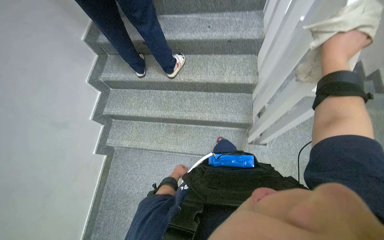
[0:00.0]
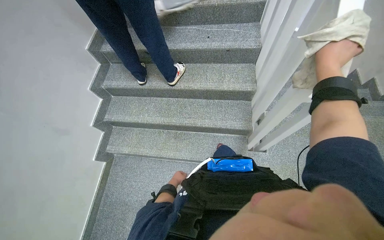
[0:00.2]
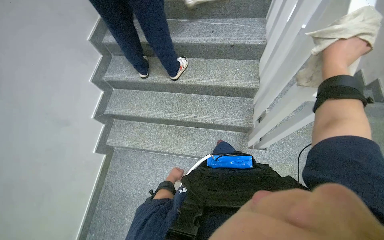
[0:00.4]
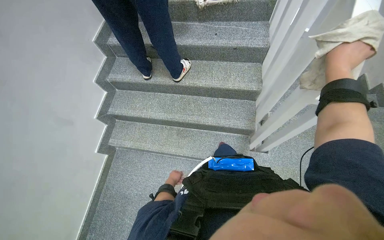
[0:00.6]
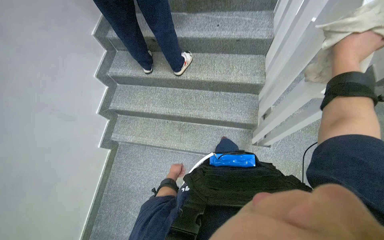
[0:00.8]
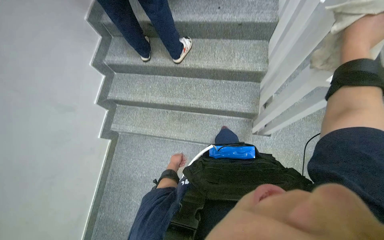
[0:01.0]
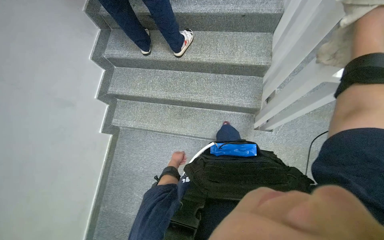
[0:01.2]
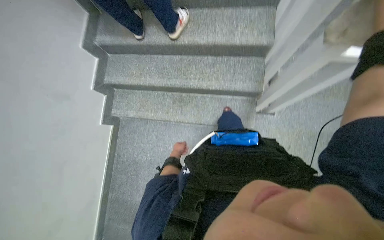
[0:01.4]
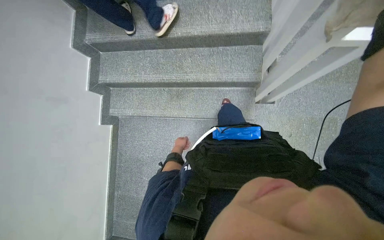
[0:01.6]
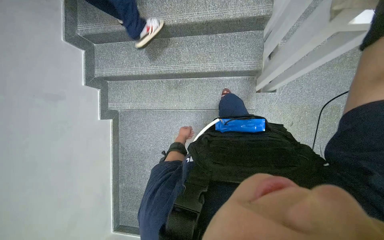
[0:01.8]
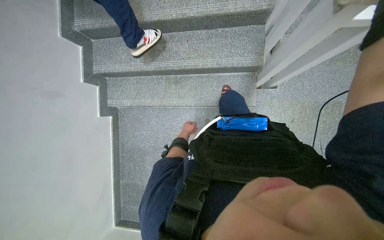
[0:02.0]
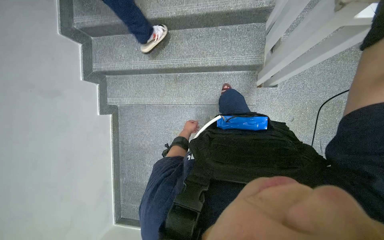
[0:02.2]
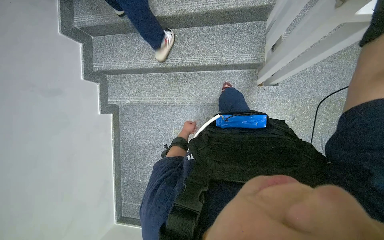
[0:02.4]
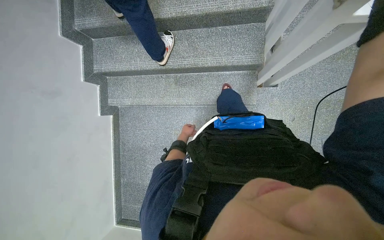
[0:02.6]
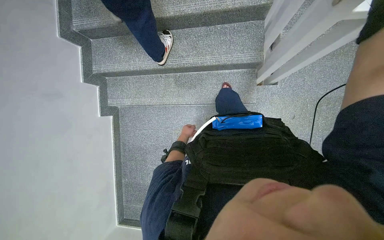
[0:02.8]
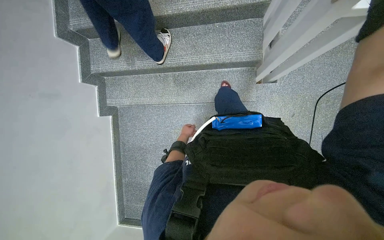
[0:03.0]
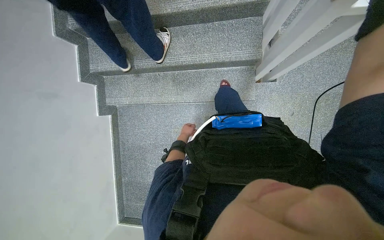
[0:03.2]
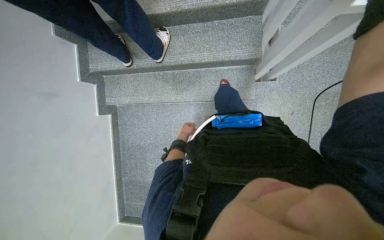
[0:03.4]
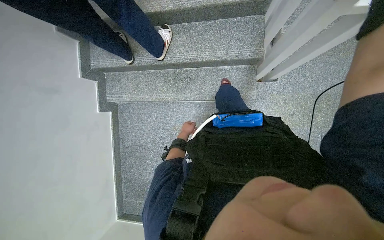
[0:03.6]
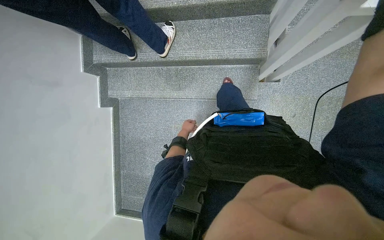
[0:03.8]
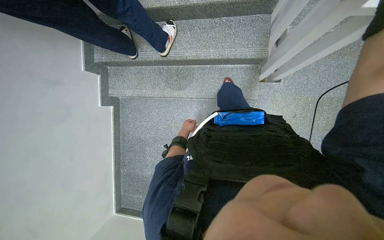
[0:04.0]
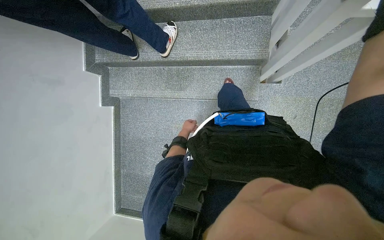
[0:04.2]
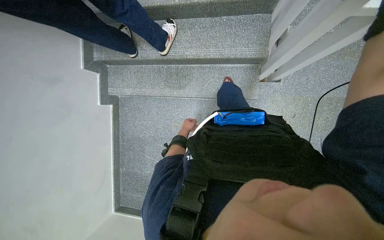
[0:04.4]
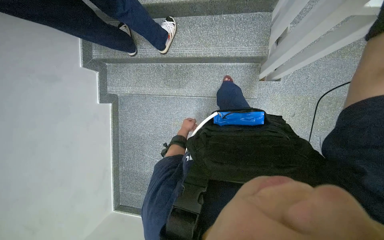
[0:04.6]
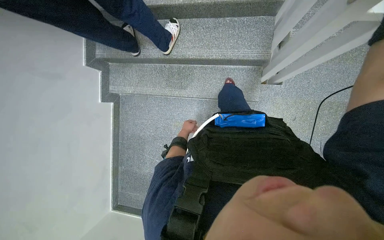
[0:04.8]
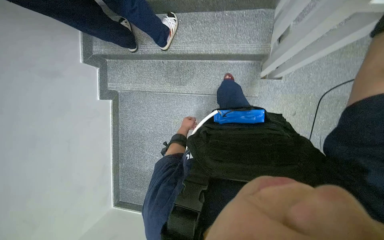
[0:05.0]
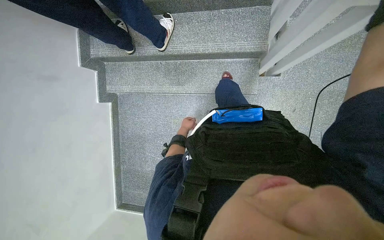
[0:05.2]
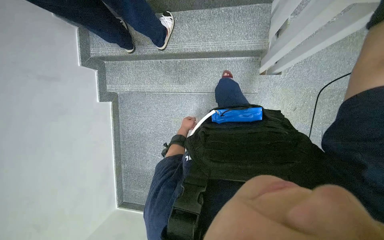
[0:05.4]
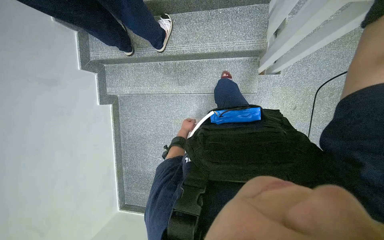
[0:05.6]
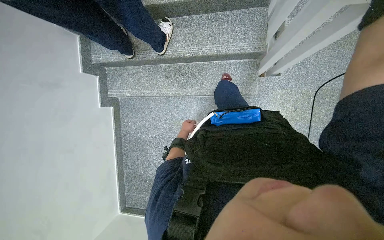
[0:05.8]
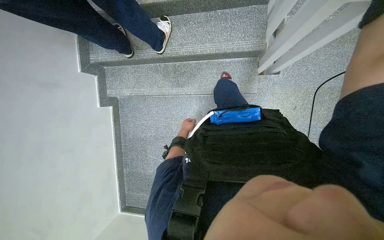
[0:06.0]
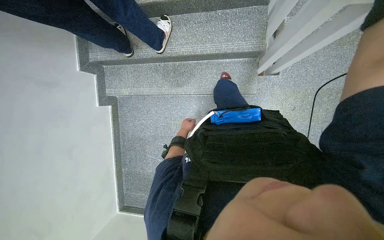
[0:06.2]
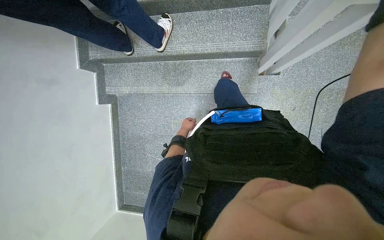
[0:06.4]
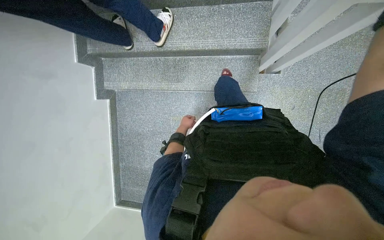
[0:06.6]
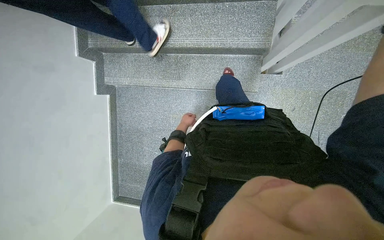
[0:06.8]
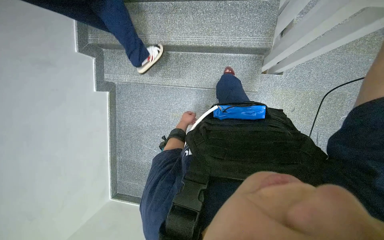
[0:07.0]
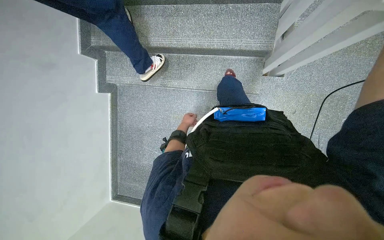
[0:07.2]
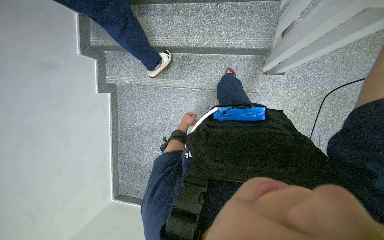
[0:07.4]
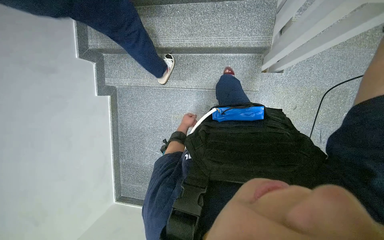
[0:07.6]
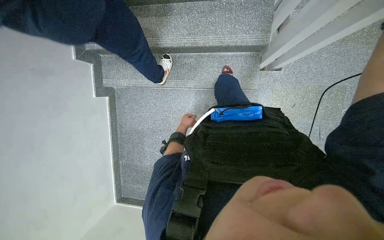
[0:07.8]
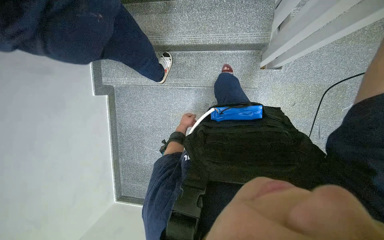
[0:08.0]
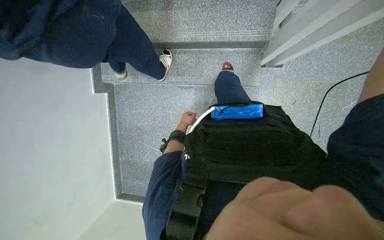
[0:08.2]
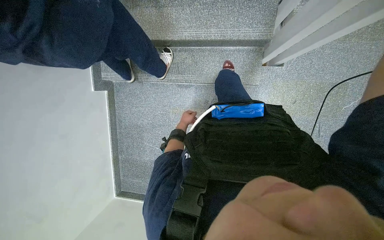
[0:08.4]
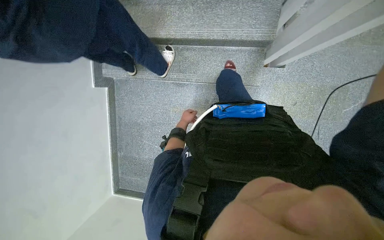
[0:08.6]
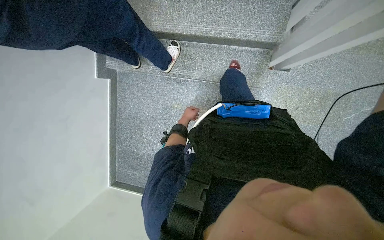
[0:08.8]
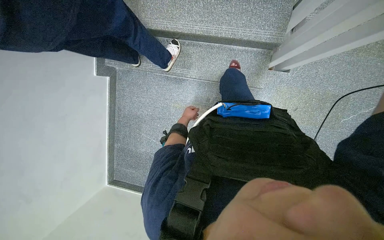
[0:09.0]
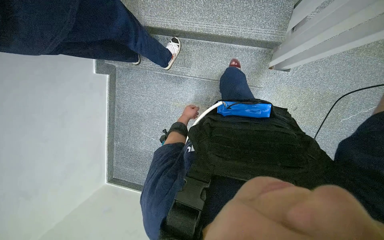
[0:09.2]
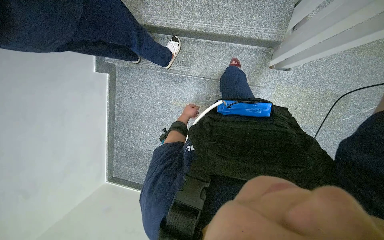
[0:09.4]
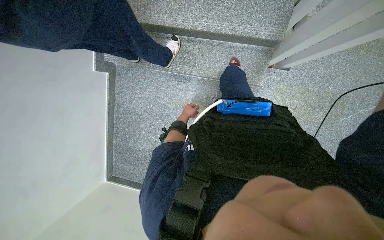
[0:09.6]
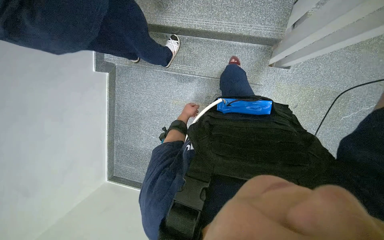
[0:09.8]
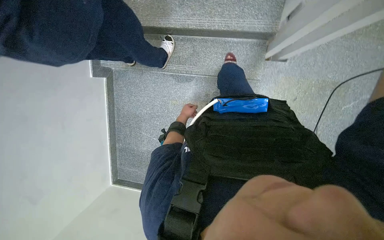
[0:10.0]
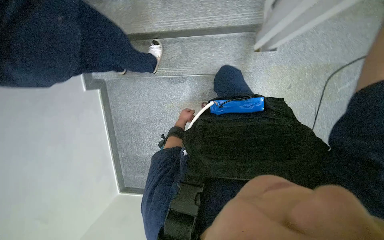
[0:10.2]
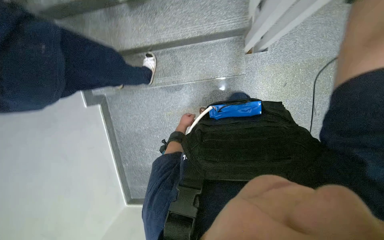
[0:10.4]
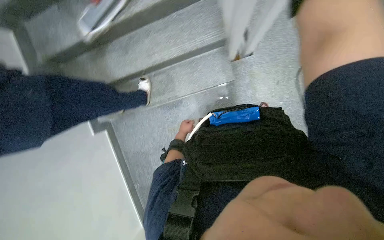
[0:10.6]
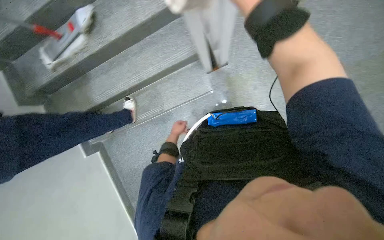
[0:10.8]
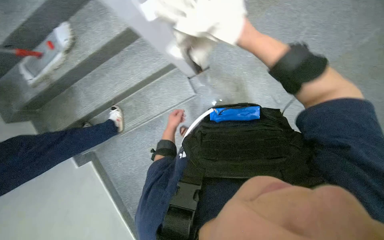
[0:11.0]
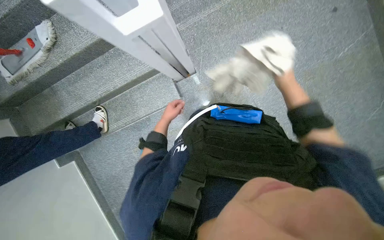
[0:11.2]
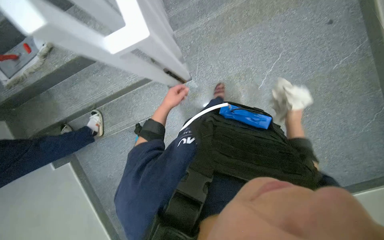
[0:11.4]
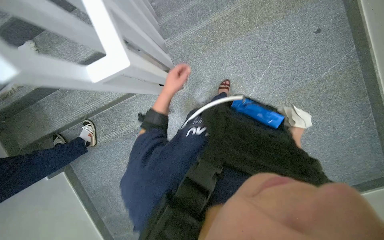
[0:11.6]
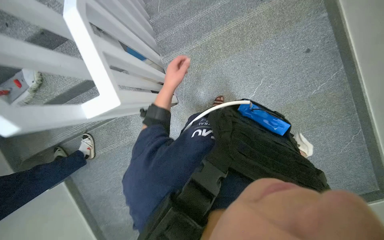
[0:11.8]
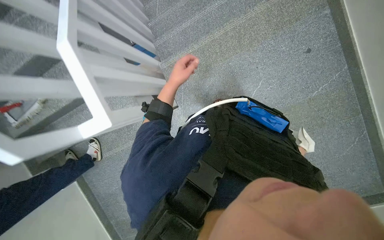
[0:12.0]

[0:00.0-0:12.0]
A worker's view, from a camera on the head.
Job: wiping surfaces.
The whole recording: Wiping staircase handrail. The worker wipes the staircase handrail with a cloth while ascending.
0:00.0 to 0:01.6: The view tips downward by roughly 15 degrees.
0:10.4 to 0:12.0: The camera is carried about 1 m.

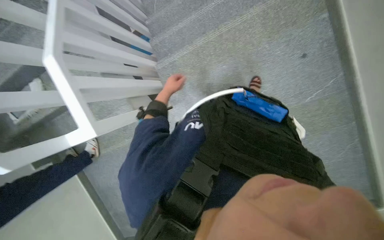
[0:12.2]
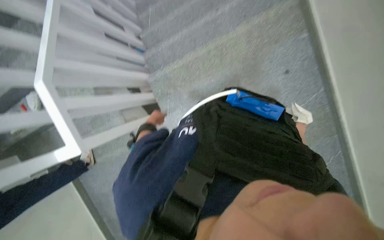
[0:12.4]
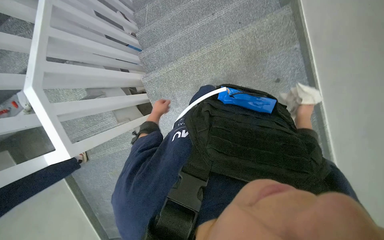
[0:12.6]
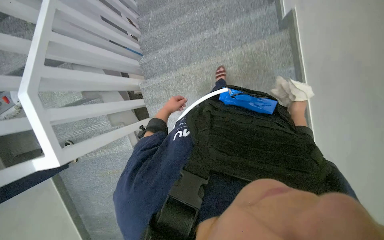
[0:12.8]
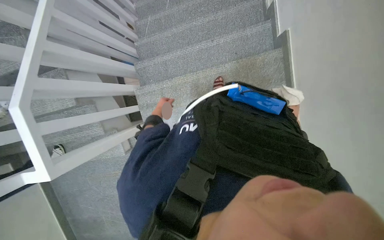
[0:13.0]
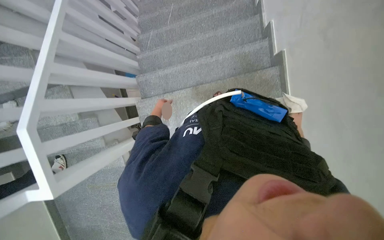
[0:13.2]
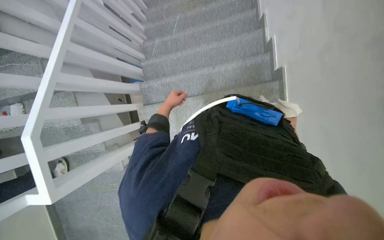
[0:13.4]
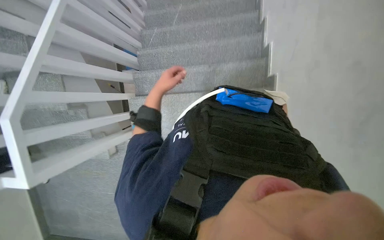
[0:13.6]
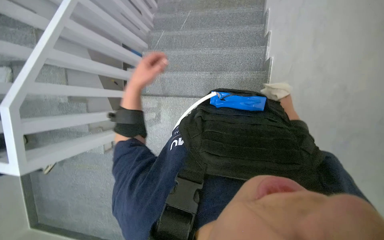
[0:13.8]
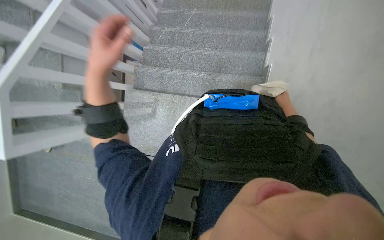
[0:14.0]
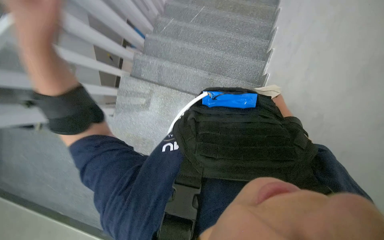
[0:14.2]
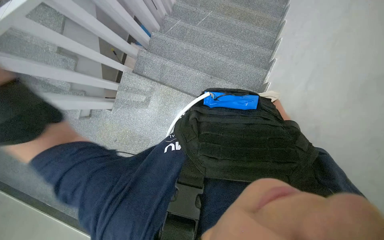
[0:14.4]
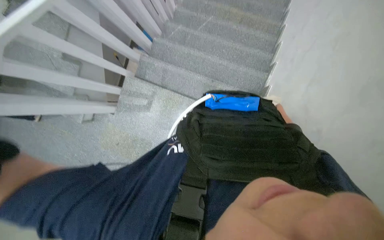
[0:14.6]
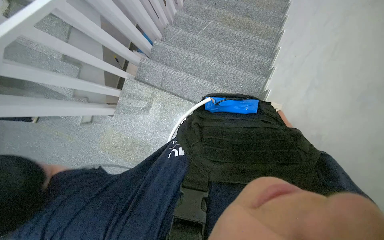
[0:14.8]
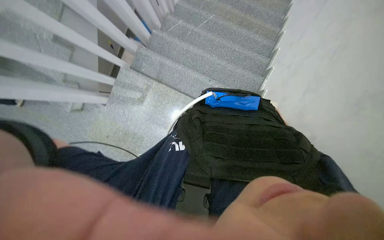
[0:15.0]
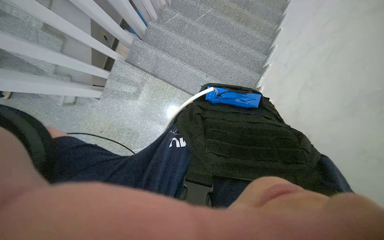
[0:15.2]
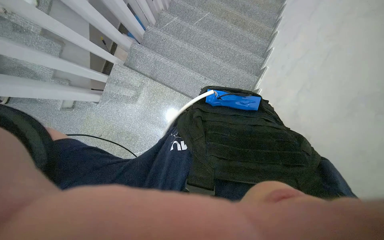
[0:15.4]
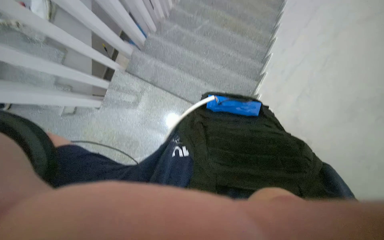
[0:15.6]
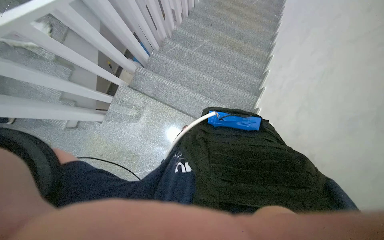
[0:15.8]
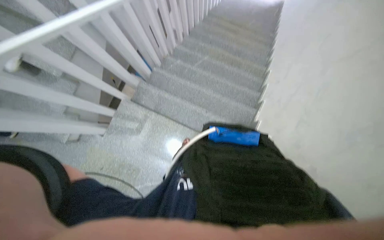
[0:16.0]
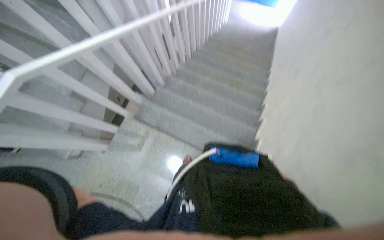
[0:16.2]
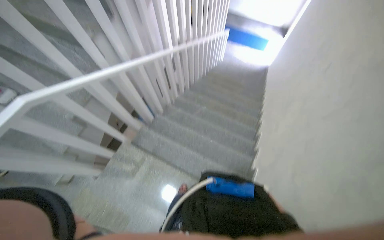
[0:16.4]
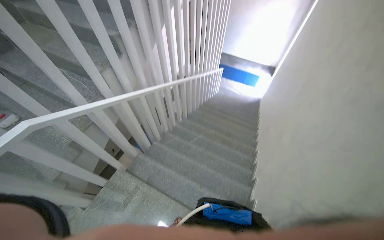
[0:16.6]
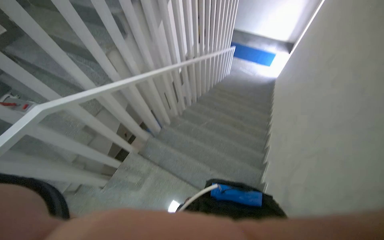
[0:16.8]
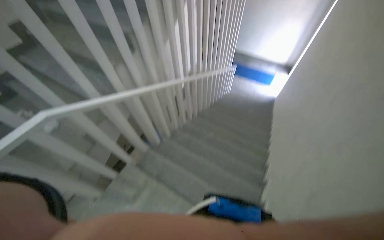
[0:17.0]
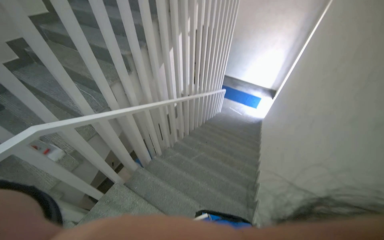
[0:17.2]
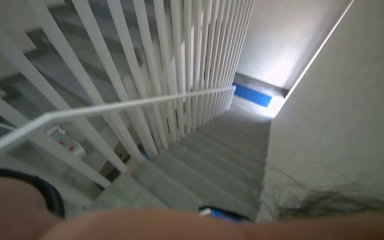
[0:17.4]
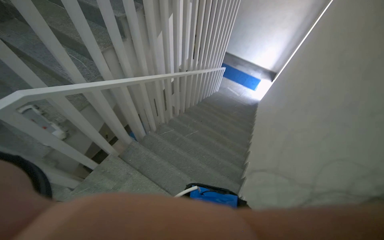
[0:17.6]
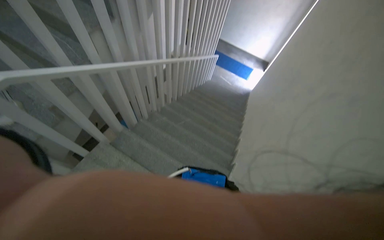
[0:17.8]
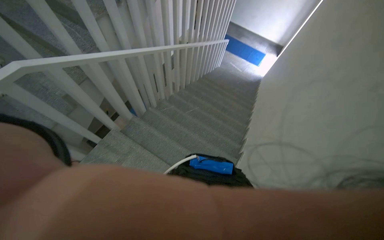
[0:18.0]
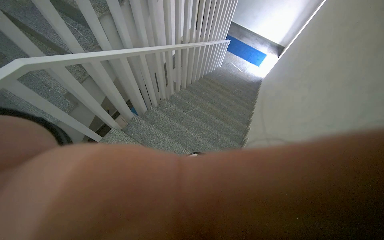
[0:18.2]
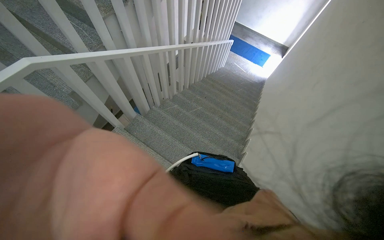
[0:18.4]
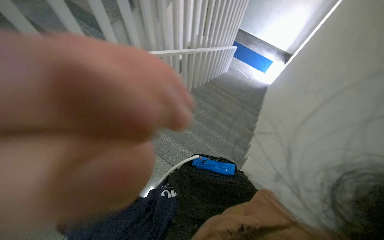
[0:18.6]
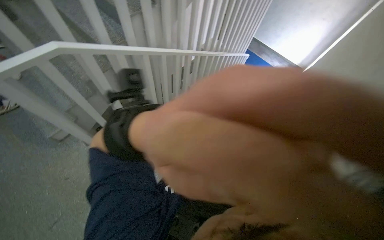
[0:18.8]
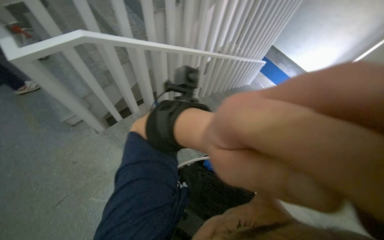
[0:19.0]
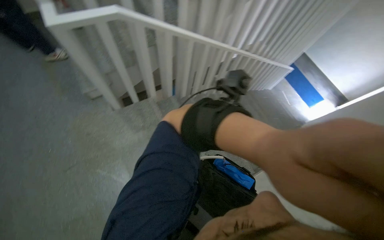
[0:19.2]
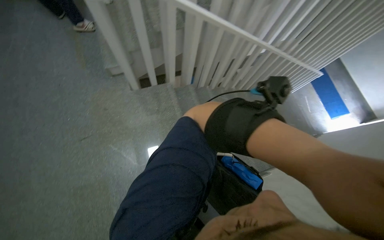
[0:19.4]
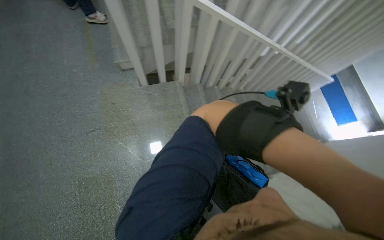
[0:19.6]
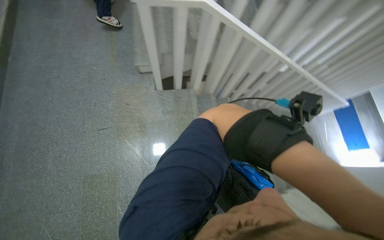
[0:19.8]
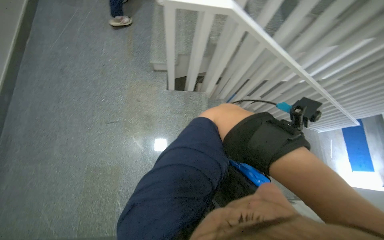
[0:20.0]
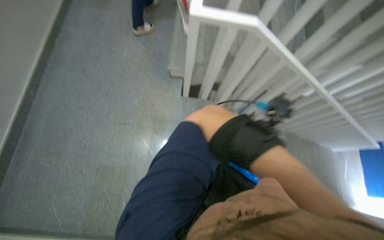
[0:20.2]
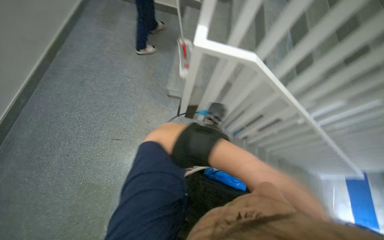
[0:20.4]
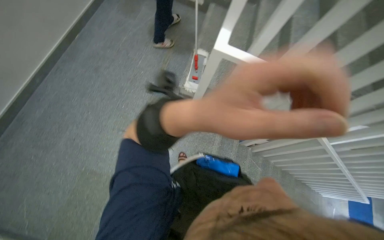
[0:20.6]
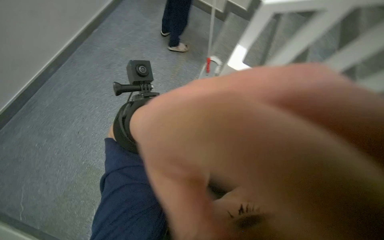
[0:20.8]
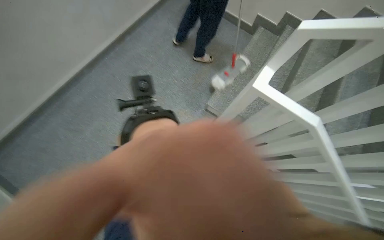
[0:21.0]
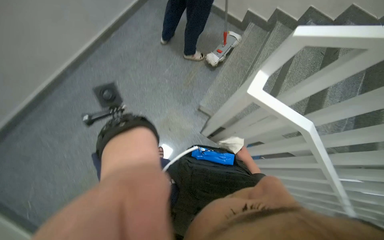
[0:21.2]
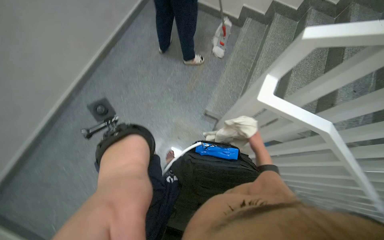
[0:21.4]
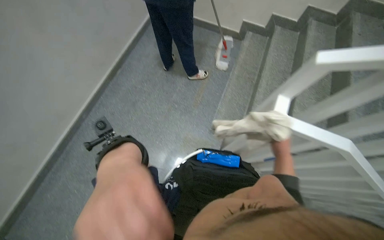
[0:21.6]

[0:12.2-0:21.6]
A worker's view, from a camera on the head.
Job: wiping surfaces.
The whole recording: Wiping staircase handrail. The worker wipes the staircase handrail with a cloth while ascending.
0:12.2 to 0:13.8: The wearer moves some 60 cm.
0:15.4 to 0:17.0: The camera pitches upward, by about 40 degrees.
0:18.4 to 0:20.0: The wearer looks about 55 degrees further to the left.
0:20.0 to 0:21.6: The wearer's head swings roughly 25 degrees to the left. The view tips upward by some 15 degrees.
